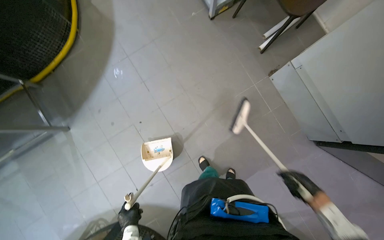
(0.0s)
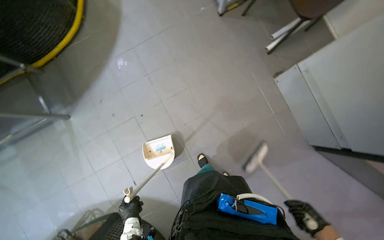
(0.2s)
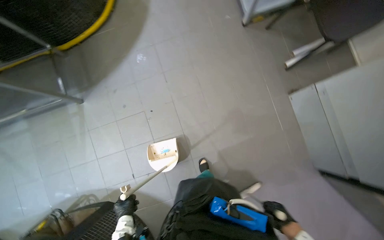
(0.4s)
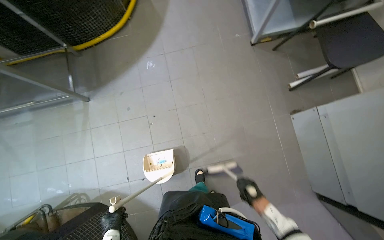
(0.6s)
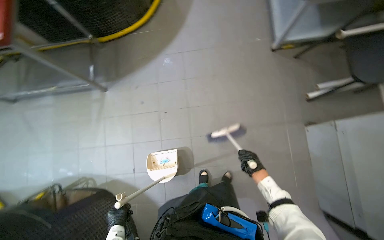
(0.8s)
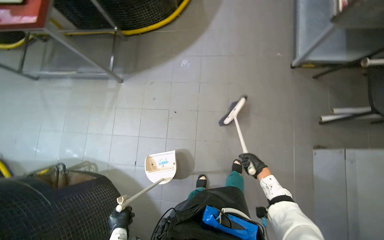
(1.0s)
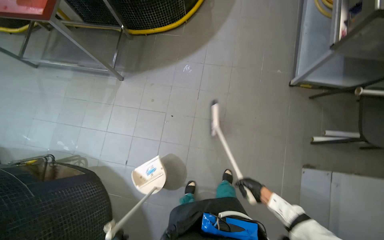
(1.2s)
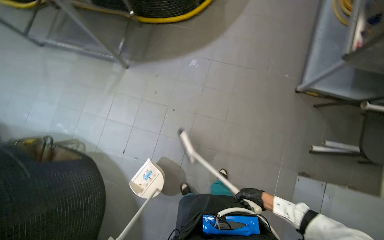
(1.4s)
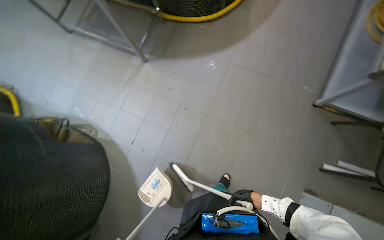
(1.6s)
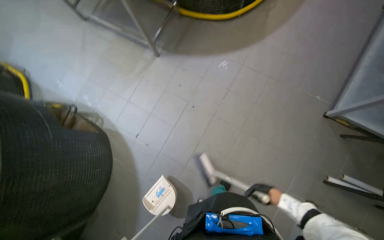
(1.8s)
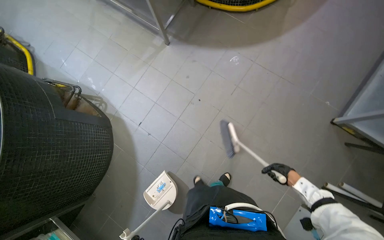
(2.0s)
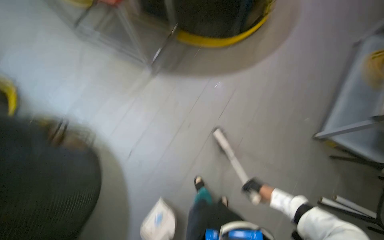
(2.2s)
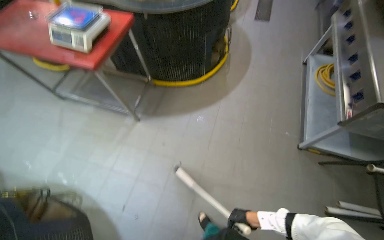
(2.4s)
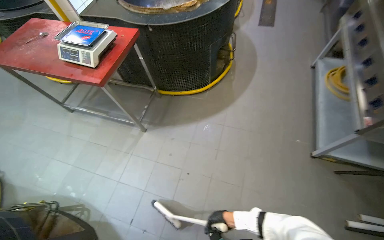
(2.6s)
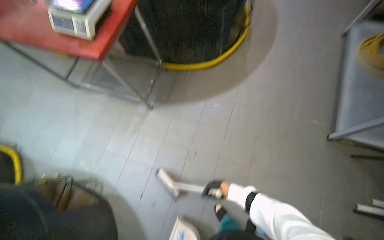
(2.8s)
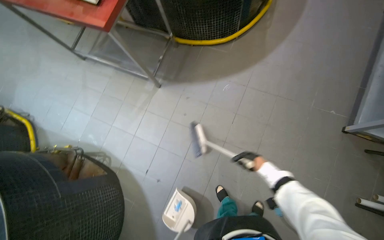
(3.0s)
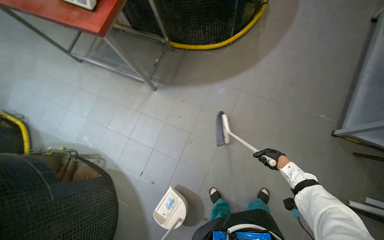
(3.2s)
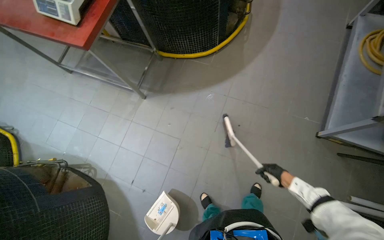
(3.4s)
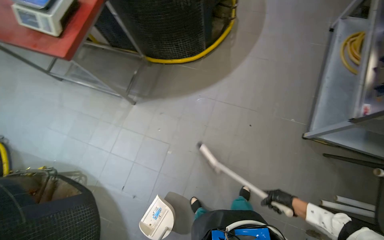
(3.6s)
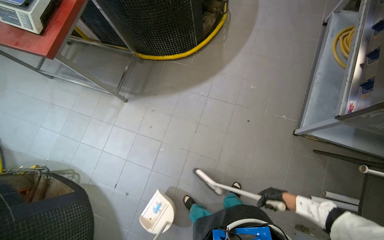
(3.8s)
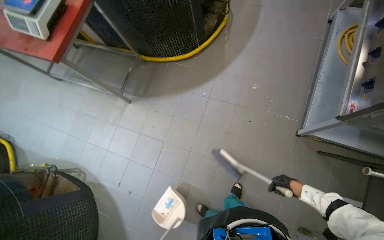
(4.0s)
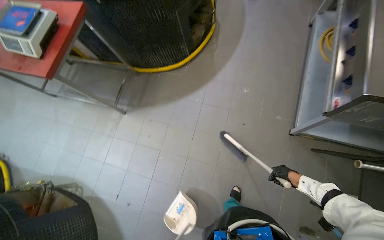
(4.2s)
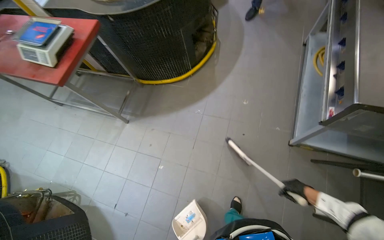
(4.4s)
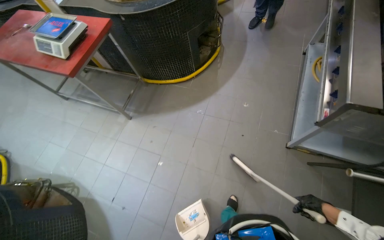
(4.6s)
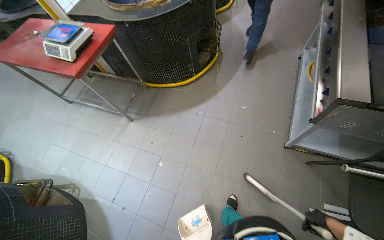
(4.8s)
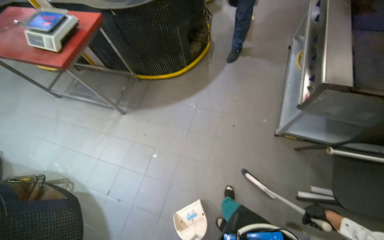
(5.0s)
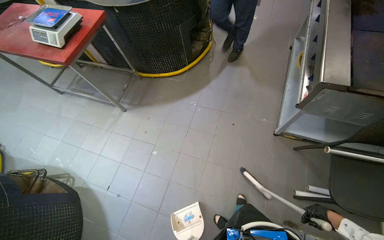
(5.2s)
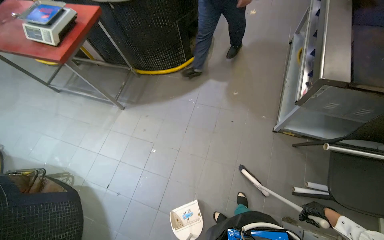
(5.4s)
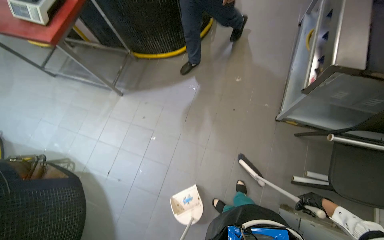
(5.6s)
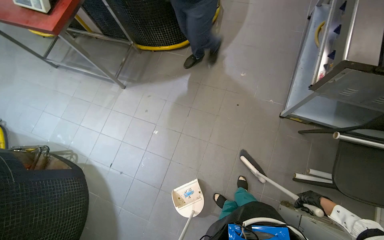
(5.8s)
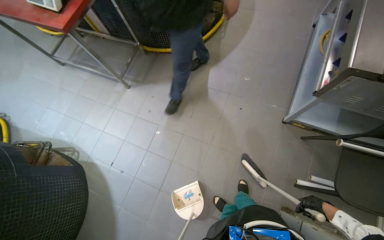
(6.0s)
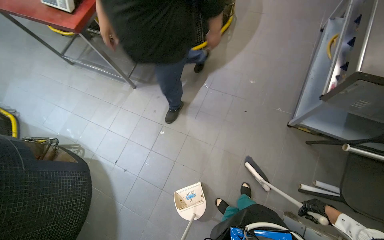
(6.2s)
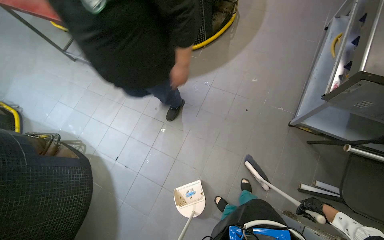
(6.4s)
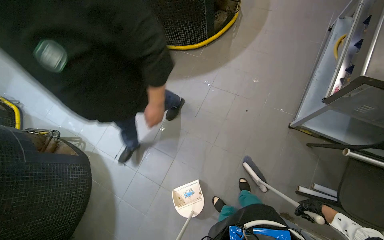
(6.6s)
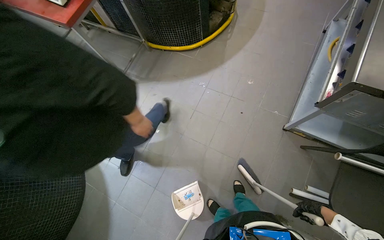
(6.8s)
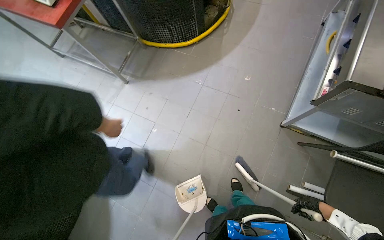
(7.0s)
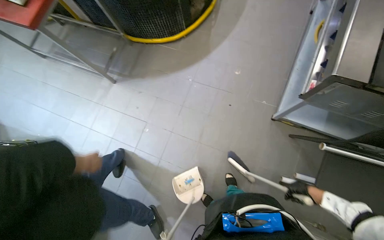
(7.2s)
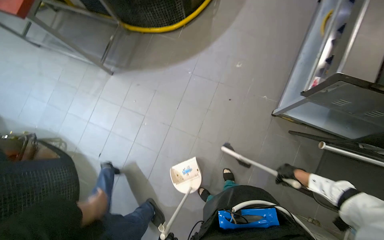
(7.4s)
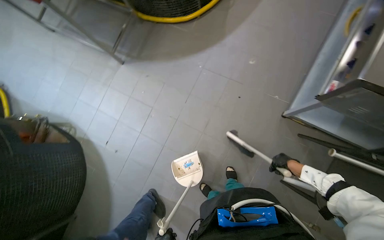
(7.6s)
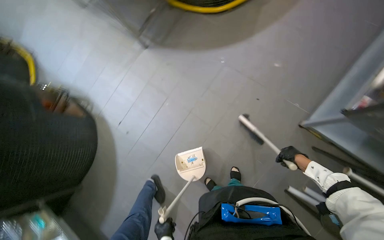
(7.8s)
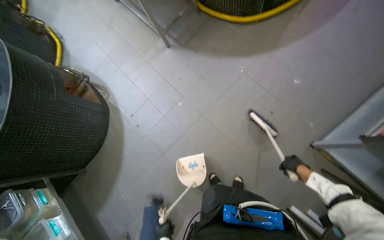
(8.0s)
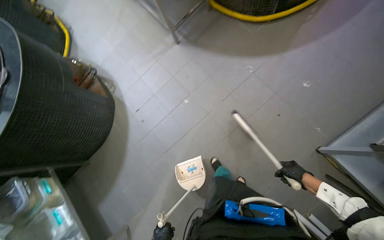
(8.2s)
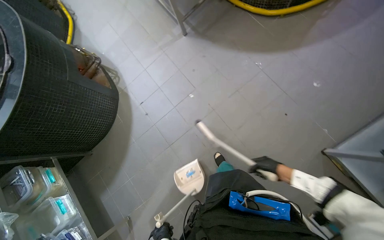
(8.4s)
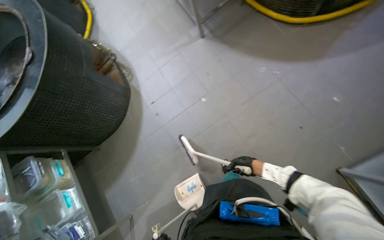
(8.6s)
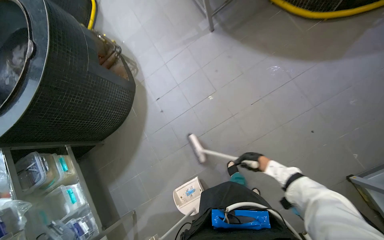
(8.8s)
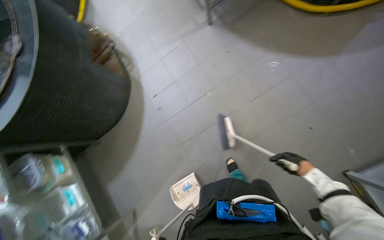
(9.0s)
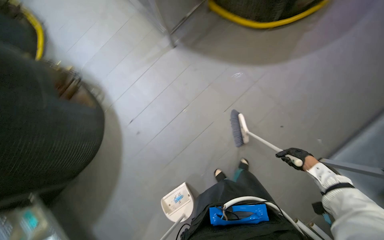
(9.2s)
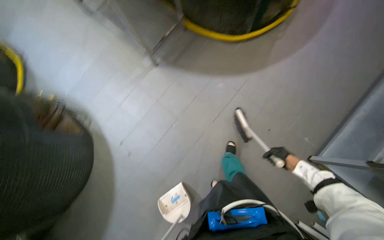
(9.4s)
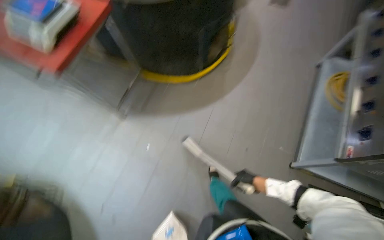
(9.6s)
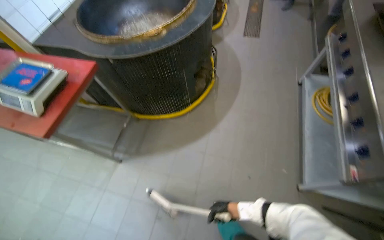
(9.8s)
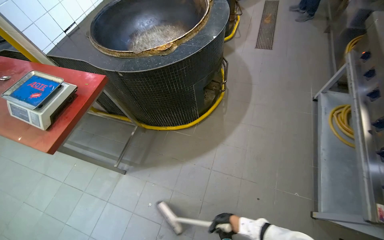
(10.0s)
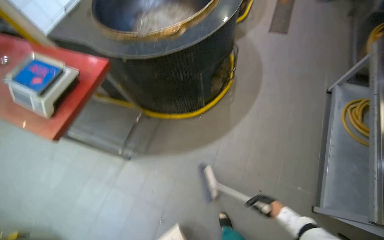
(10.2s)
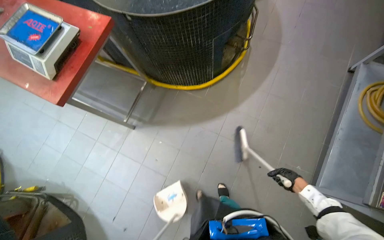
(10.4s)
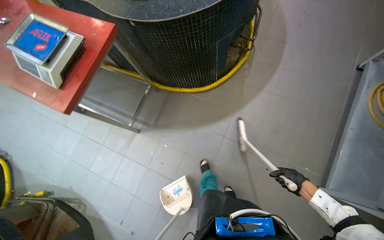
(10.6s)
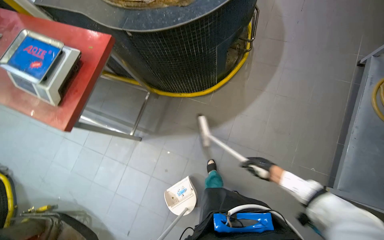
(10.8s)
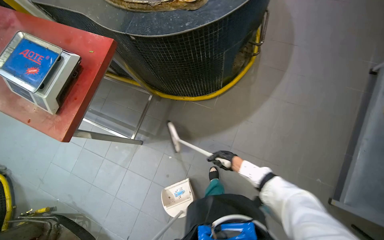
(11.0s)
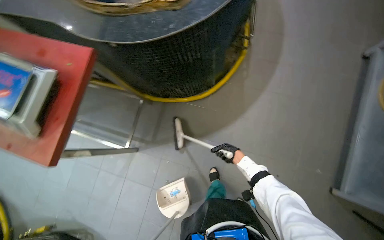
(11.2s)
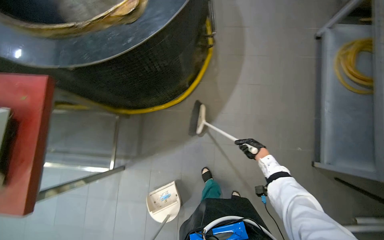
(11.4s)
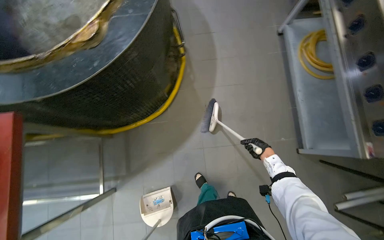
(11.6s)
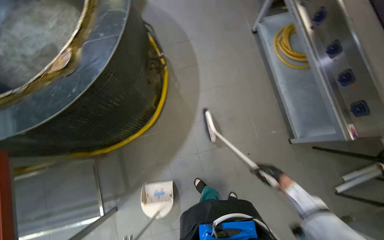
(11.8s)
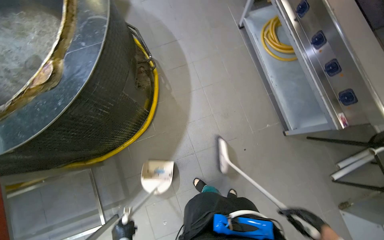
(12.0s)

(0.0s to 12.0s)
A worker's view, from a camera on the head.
Job: sweeping floor.
The whole recording: Sweeping kitchen floor. The worker sweeps the kitchen floor with a broom and dustpan, moving chairs to clean underneath them.
0.0s - 1.6s: The wearer's head swings some 55 degrees to the left.
1.6s - 3.0s: The right hand swings left and right, some 25 cm each way, with 2 reversals.
3.0s - 4.4s: The right hand is displaced to the right by about 50 cm.
4.4s - 6.0s: The right hand moves down the picture and to the right, some 25 cm.
6.0s - 7.6s: The right hand is displaced up the picture by roughly 25 cm.
7.6s - 9.0s: Everything in view rotates roughly 30 degrees clockwise. The right hand reaches approximately 30 cm to the left, then returns.
9.0s - 10.4s: The view tips upward by some 20 degrees. Everything in view rotates roughly 35 degrees counterclockwise.
10.4s - 12.0s: The wearer's head swings about 45 degrees to the right.

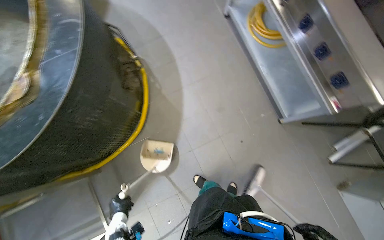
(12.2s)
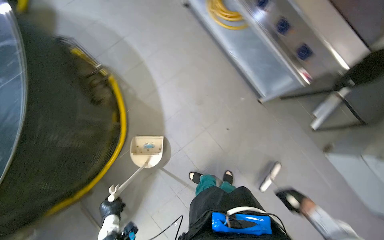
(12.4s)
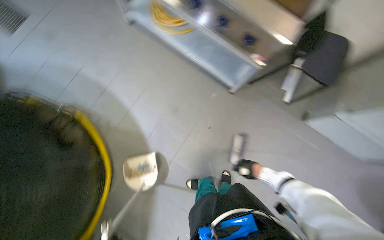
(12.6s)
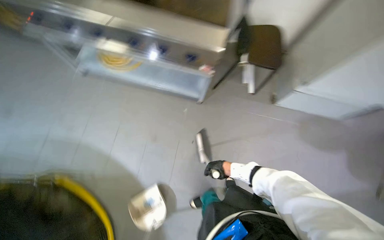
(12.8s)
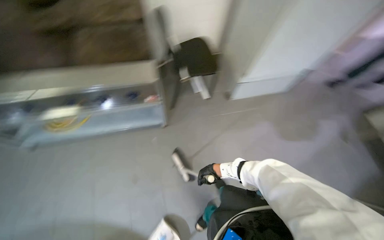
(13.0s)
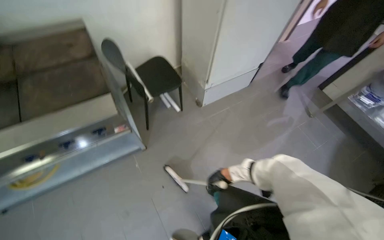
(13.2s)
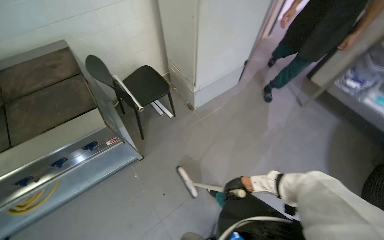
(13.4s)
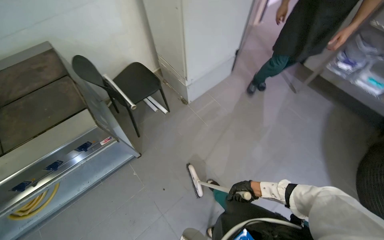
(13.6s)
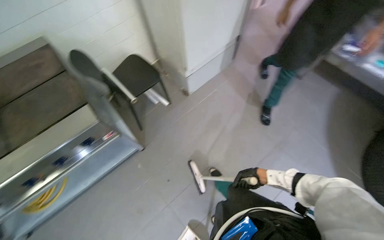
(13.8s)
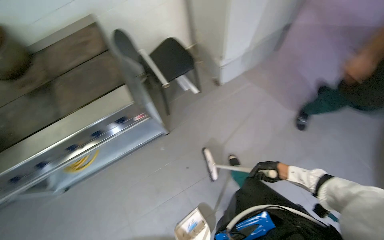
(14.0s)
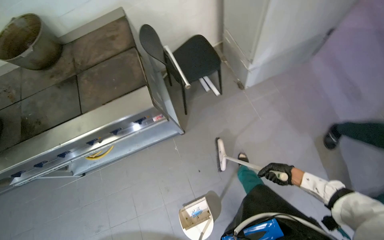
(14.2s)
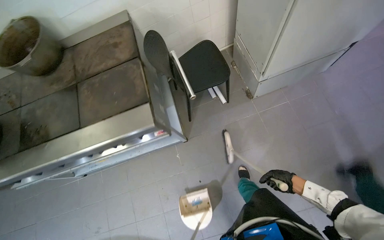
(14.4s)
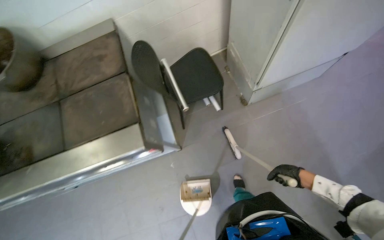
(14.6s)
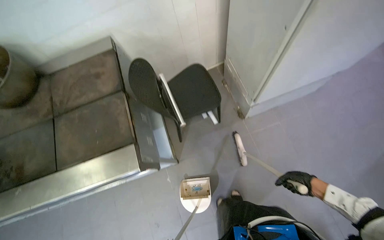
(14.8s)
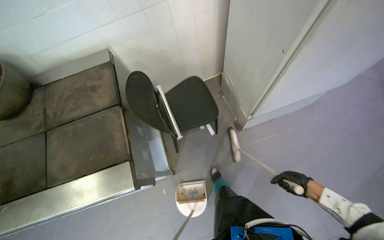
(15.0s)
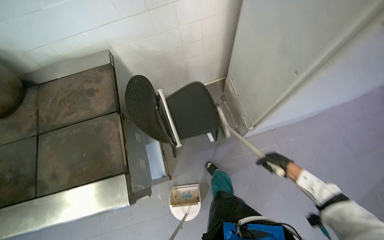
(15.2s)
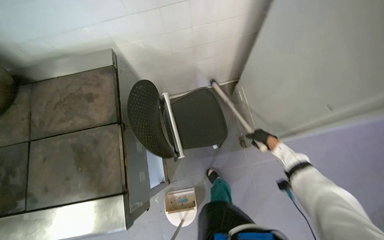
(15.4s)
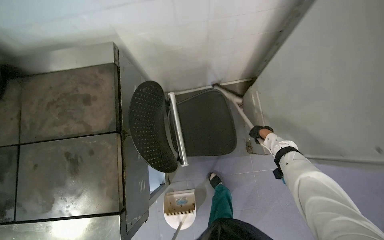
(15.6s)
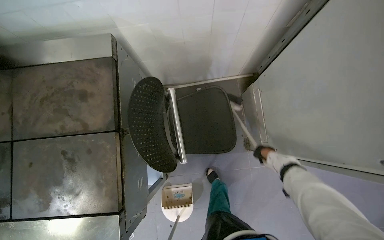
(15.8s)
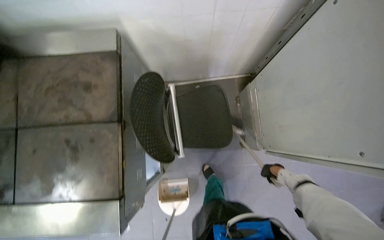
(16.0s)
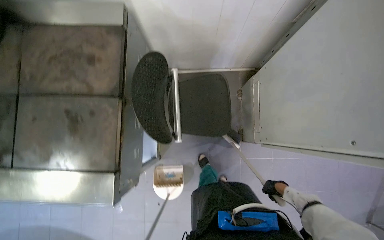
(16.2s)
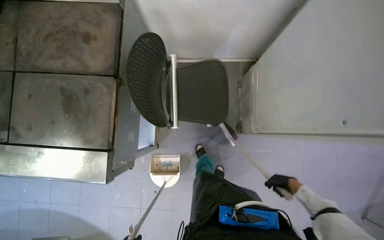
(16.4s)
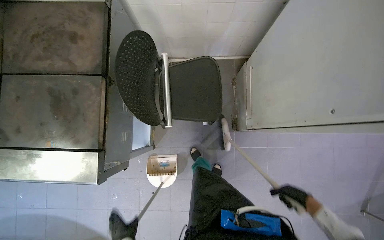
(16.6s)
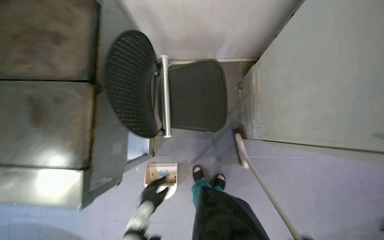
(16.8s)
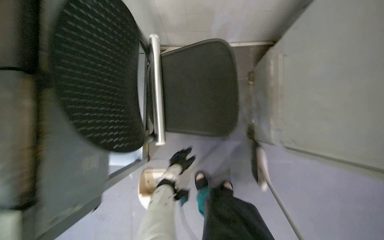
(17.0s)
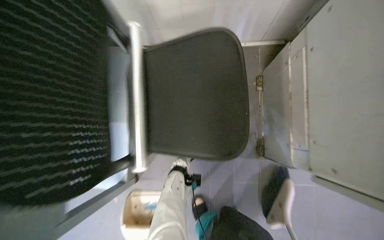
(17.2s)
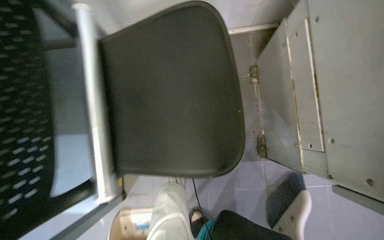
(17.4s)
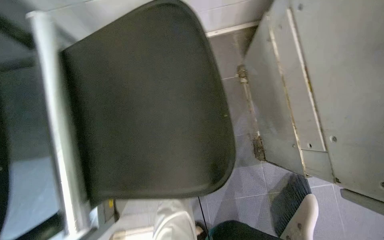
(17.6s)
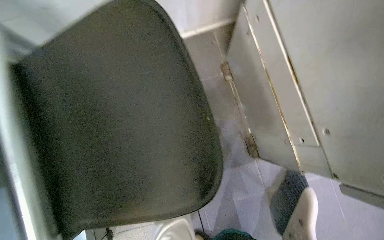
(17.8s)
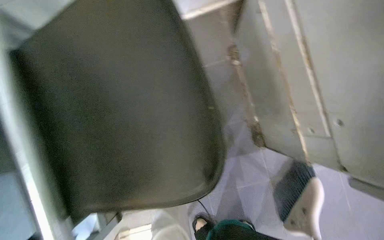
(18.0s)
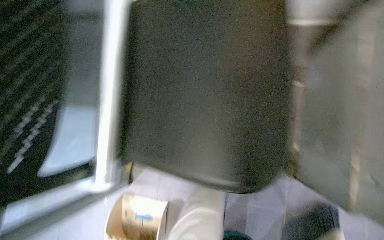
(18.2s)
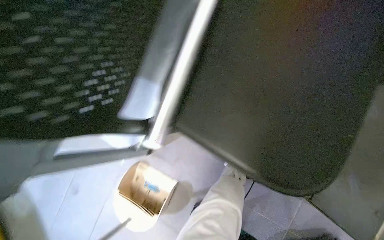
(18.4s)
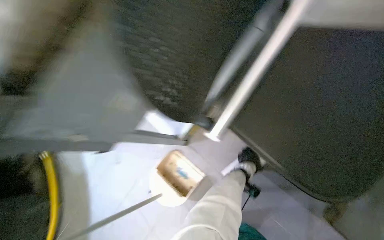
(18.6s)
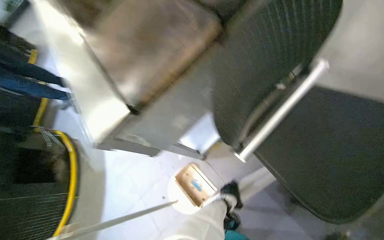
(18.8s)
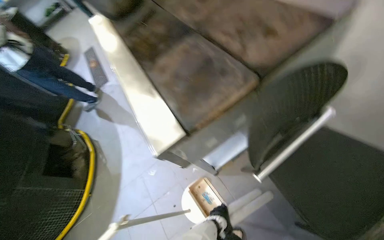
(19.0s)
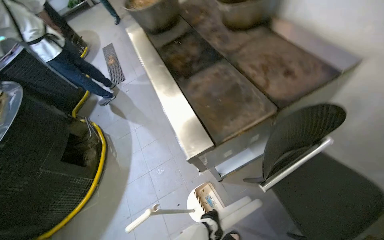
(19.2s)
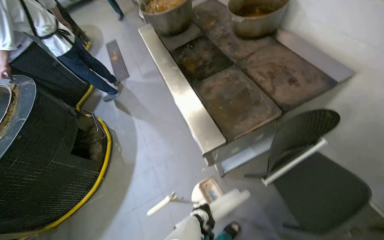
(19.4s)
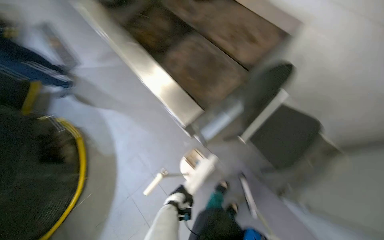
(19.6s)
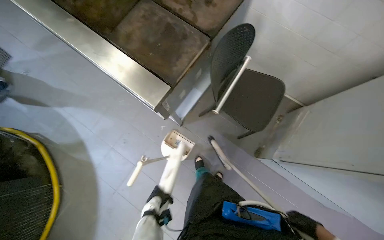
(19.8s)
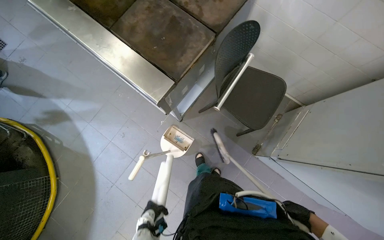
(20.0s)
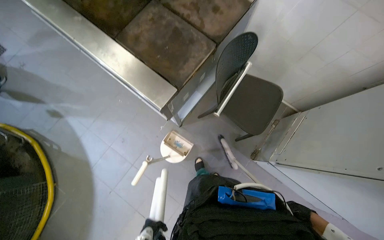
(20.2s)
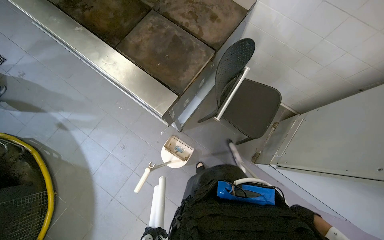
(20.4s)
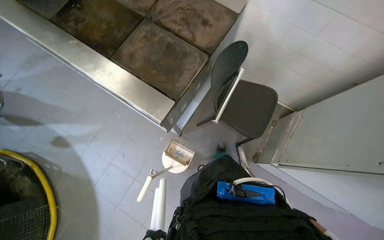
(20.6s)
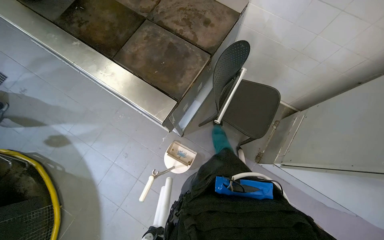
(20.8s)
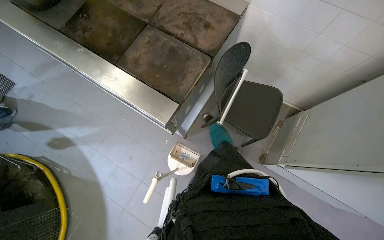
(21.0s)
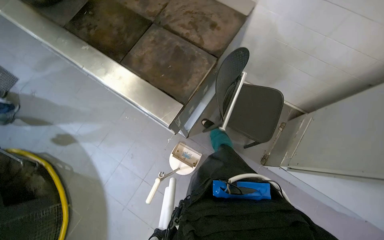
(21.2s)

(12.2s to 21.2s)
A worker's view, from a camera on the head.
Job: sweeping floor.
The whole recording: Sweeping kitchen floor. The worker sweeps the kitchen floor with a broom and dustpan, moving chairs to clean underneath them.
12.2s - 13.8s: The wearer's head swings about 110 degrees to the right.
13.8s - 15.2s: The head turns to the left by about 20 degrees.
15.2s - 16.6s: The view tips downward by about 15 degrees.
16.6s - 18.2s: The camera is carried some 70 cm.
18.2s - 19.8s: The wearer moves roughly 90 cm. The scene rotates clockwise by some 30 degrees.
